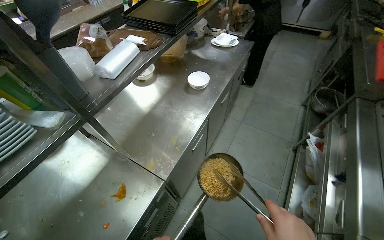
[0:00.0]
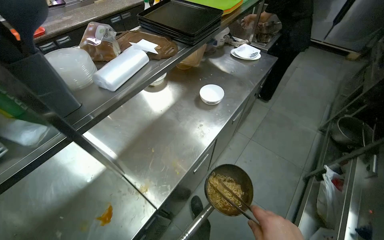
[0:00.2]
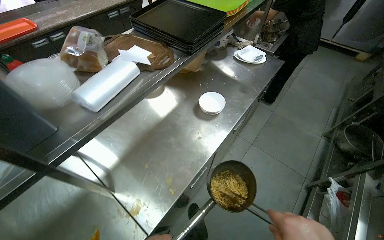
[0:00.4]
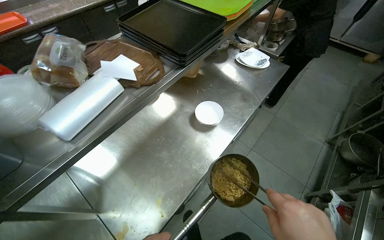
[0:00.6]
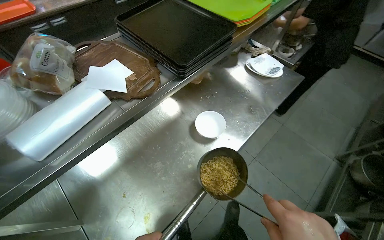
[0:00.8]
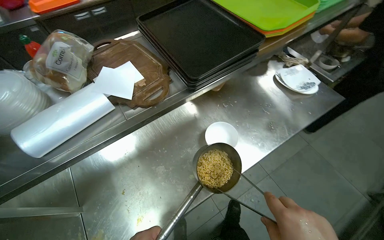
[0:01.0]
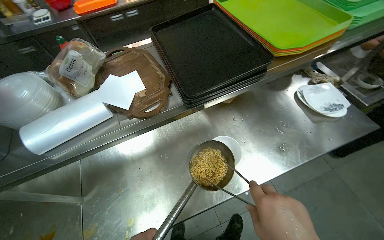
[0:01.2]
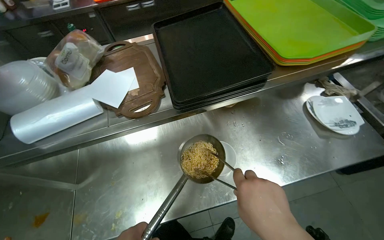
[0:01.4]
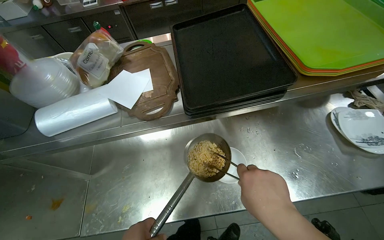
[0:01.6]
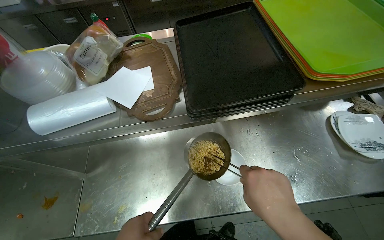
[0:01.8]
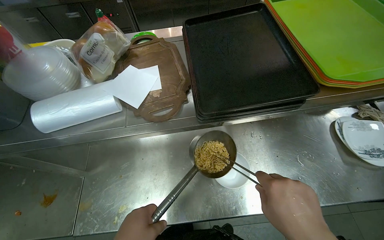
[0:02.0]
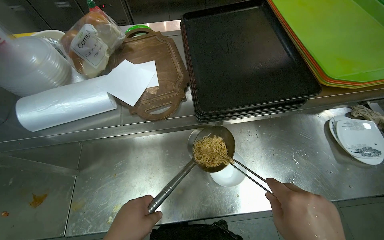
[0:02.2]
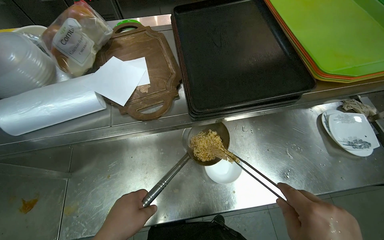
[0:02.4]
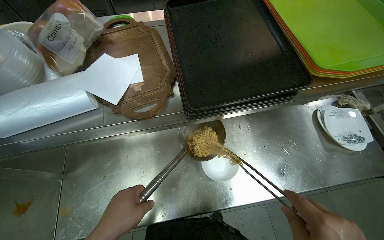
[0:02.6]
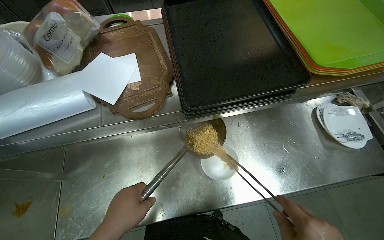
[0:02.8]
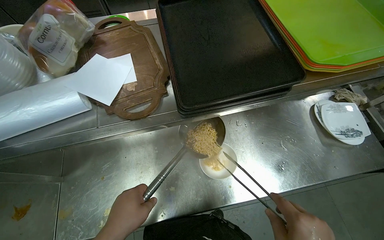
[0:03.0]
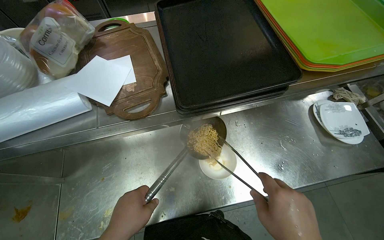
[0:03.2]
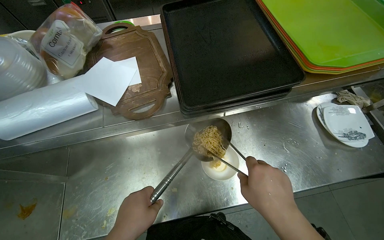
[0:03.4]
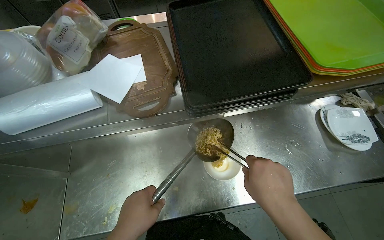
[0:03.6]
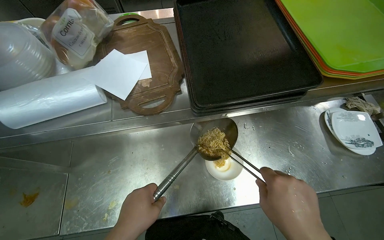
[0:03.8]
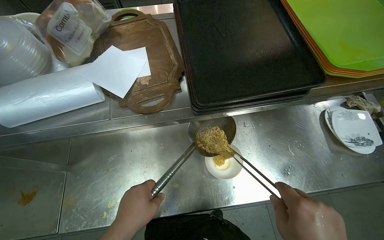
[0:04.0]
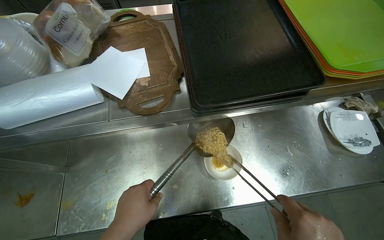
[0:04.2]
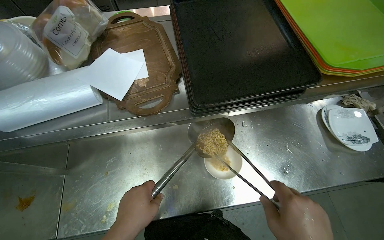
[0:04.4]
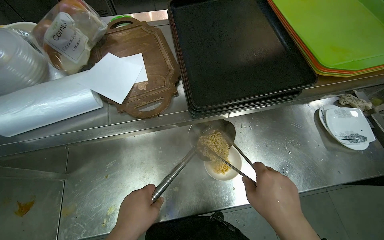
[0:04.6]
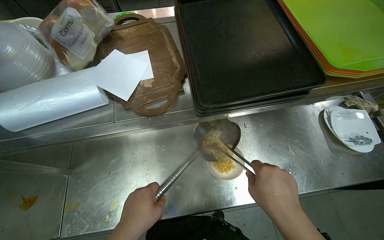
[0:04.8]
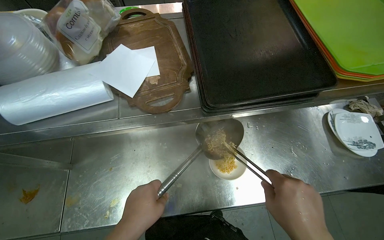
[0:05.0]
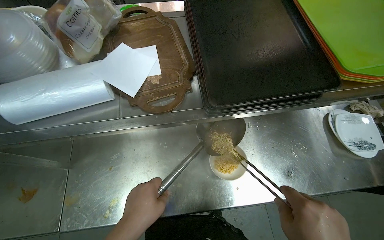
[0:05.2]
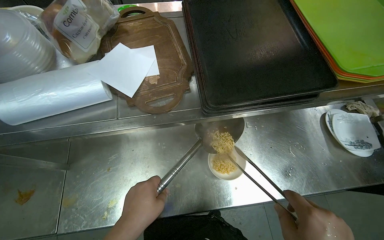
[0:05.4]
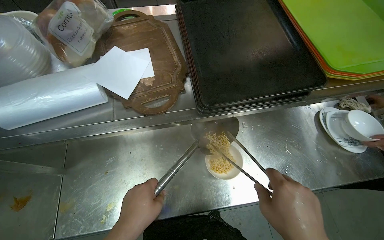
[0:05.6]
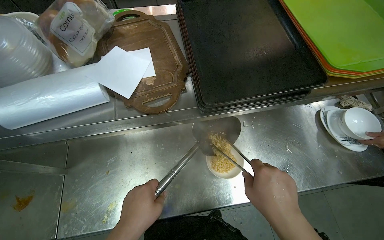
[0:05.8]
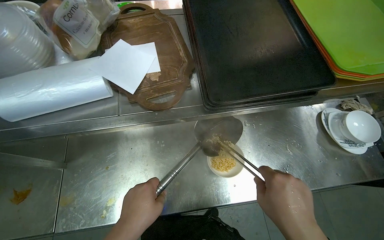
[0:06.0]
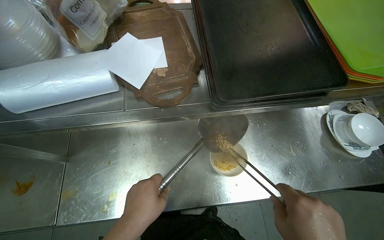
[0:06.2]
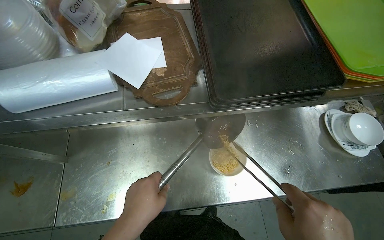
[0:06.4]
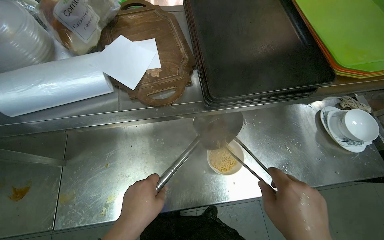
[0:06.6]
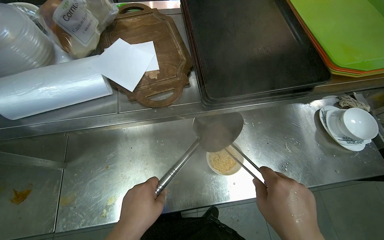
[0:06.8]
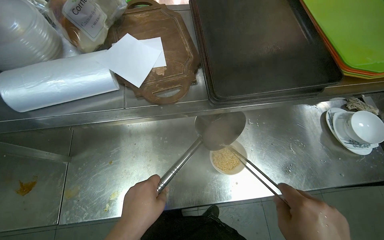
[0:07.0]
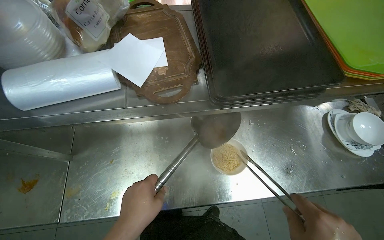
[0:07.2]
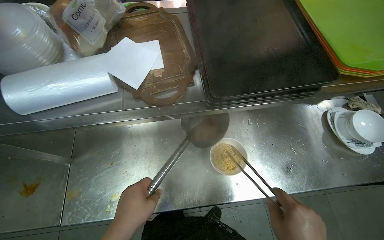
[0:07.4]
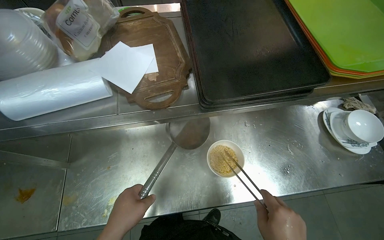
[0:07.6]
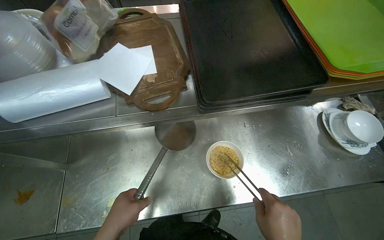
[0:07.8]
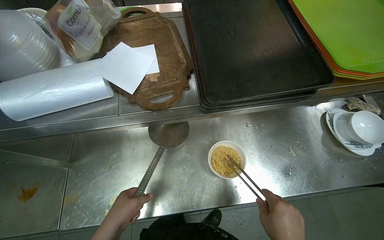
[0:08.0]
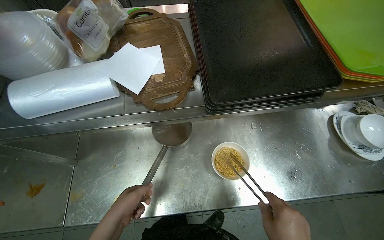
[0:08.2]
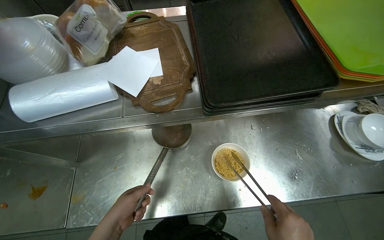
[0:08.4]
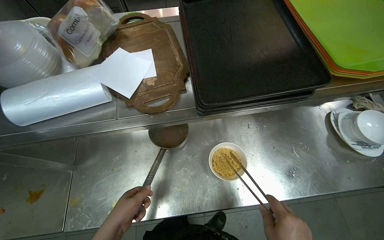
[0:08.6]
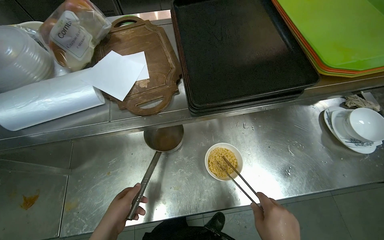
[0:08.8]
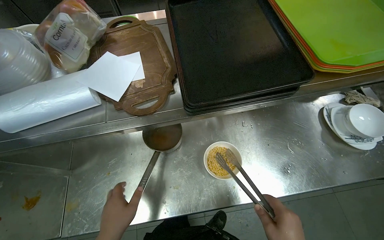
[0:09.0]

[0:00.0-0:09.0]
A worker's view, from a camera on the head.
Job: preparing food.
The whole recording: Transferring cooked noodles to bowl. The worker transfers cooked noodles from a ladle into a white bowl using tongs.
0:00.0 to 0:01.6: The camera travels roughly 70 cm. The head turns to the left by about 50 degrees.

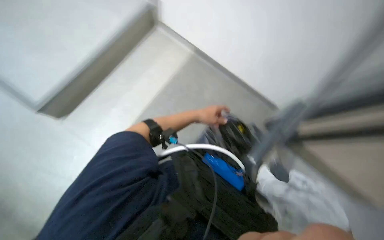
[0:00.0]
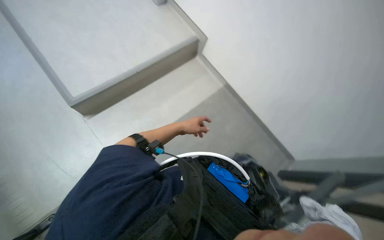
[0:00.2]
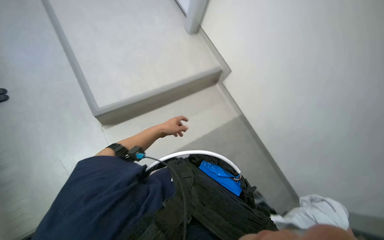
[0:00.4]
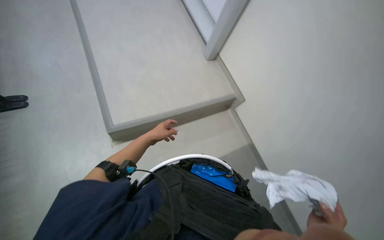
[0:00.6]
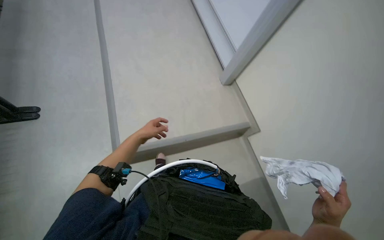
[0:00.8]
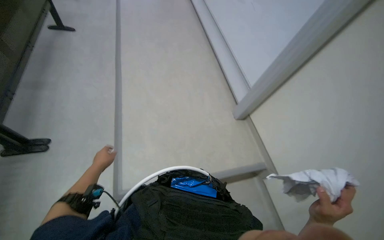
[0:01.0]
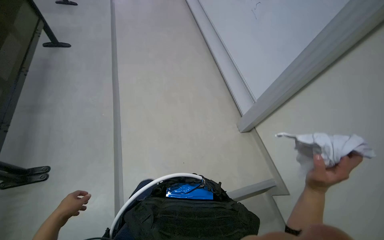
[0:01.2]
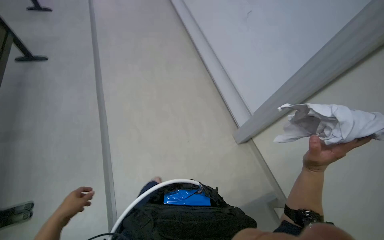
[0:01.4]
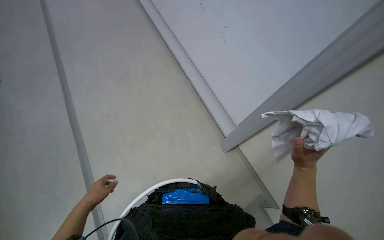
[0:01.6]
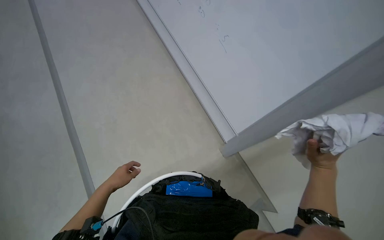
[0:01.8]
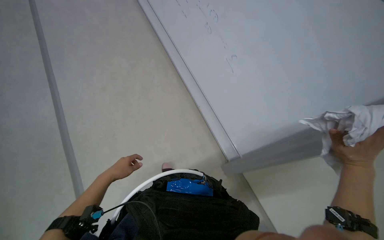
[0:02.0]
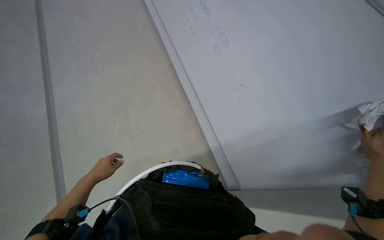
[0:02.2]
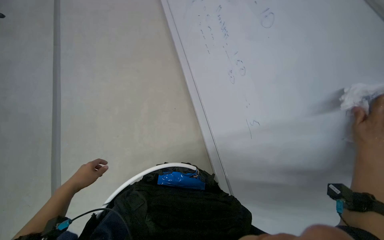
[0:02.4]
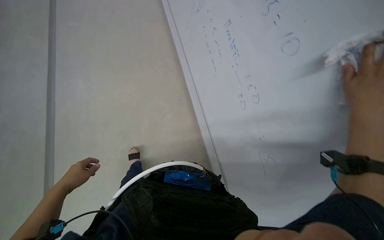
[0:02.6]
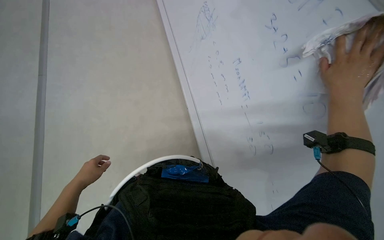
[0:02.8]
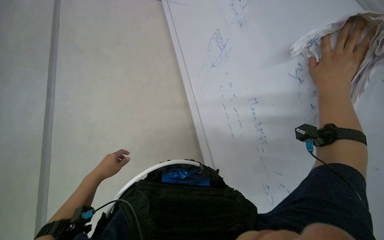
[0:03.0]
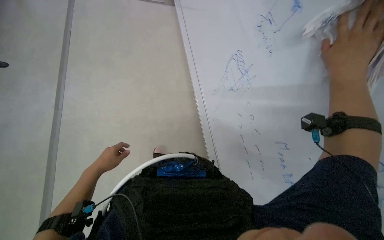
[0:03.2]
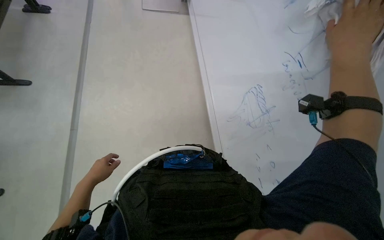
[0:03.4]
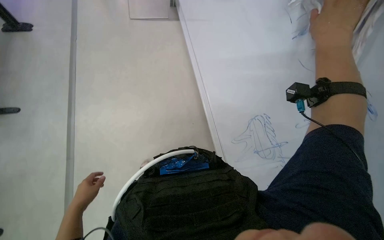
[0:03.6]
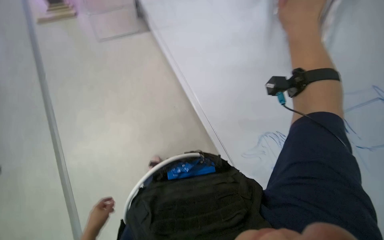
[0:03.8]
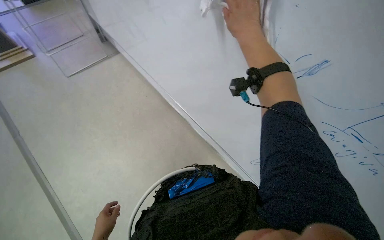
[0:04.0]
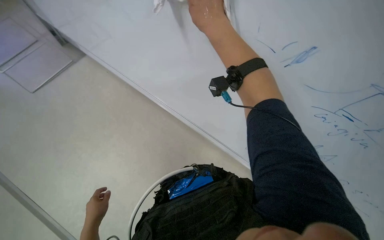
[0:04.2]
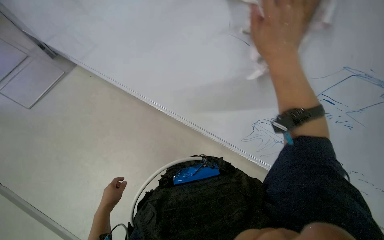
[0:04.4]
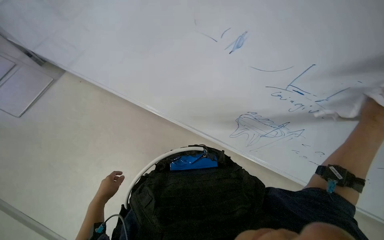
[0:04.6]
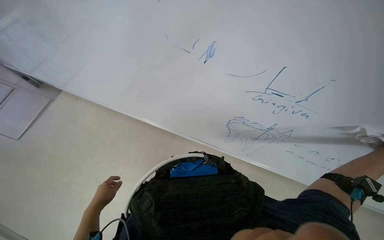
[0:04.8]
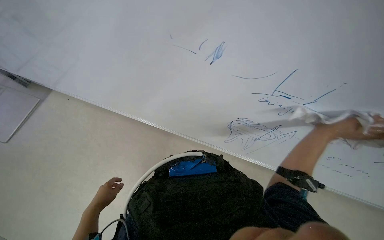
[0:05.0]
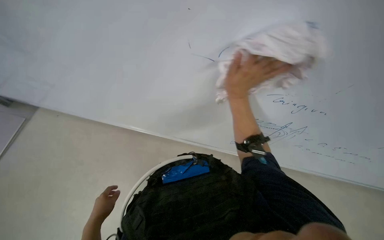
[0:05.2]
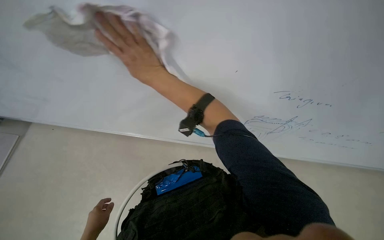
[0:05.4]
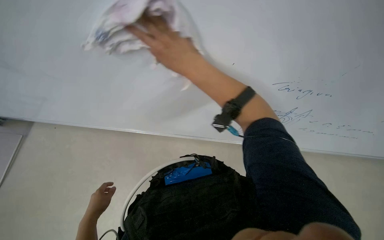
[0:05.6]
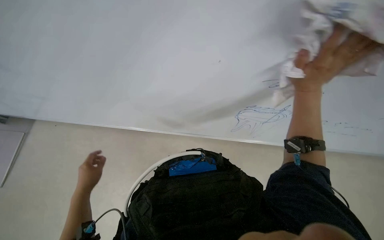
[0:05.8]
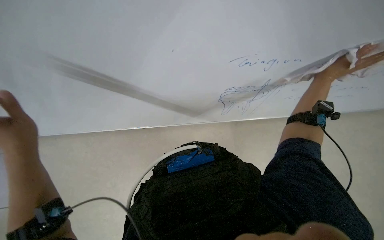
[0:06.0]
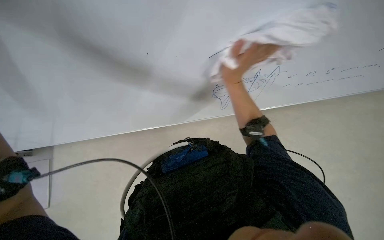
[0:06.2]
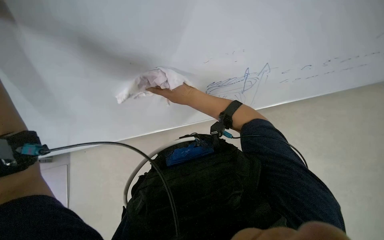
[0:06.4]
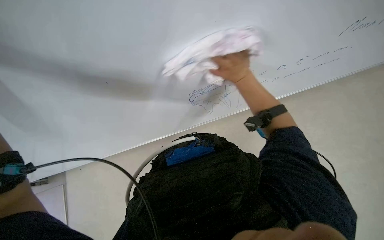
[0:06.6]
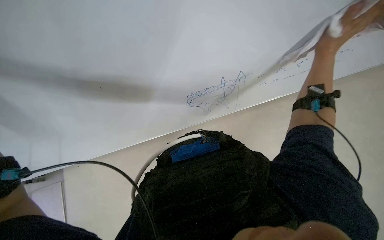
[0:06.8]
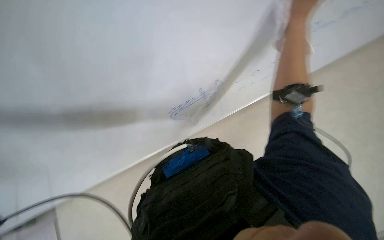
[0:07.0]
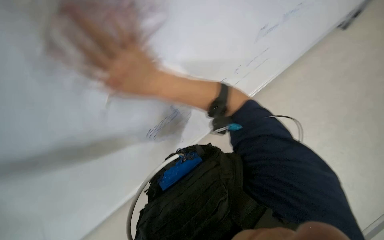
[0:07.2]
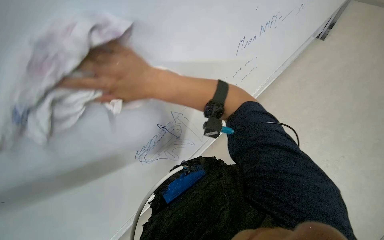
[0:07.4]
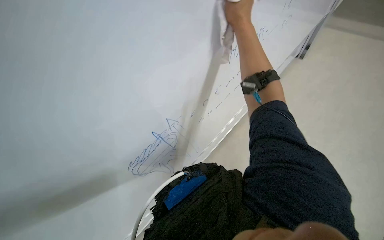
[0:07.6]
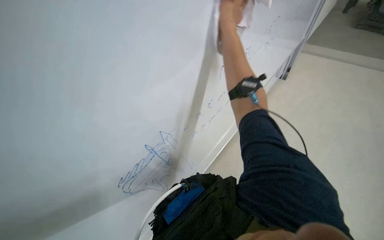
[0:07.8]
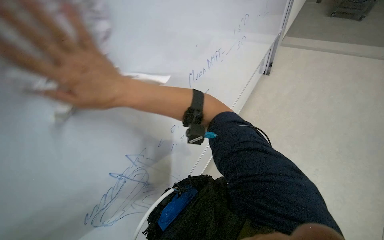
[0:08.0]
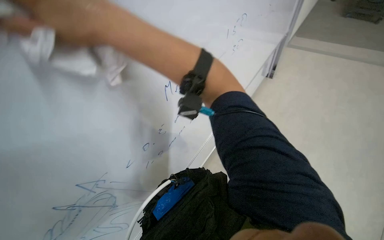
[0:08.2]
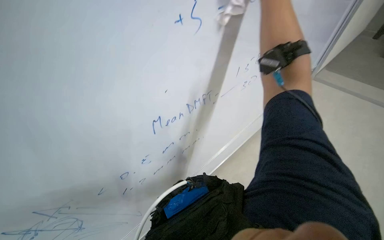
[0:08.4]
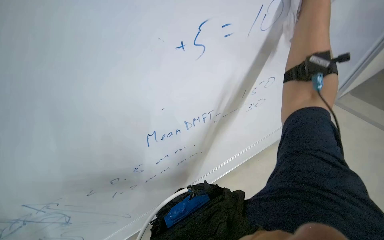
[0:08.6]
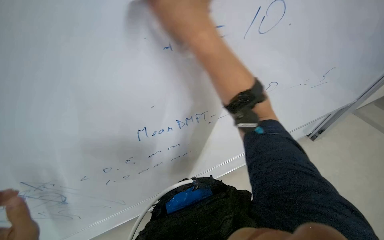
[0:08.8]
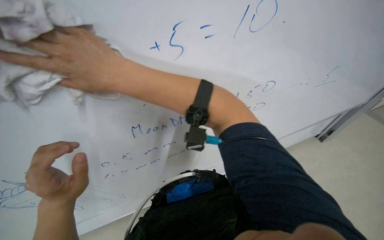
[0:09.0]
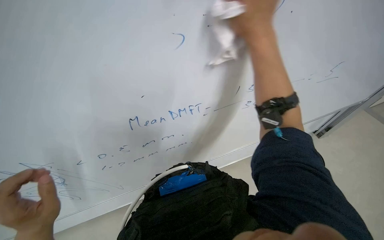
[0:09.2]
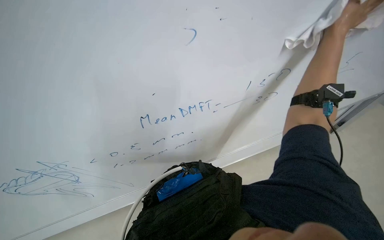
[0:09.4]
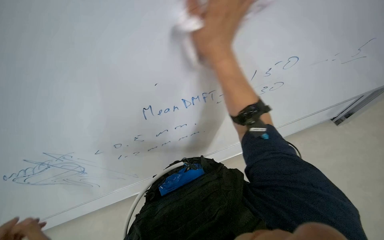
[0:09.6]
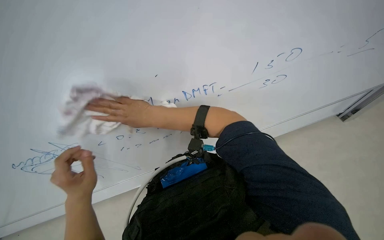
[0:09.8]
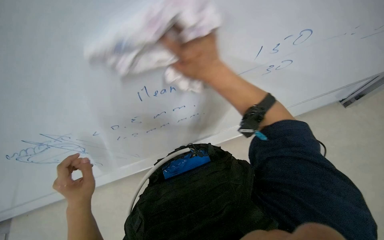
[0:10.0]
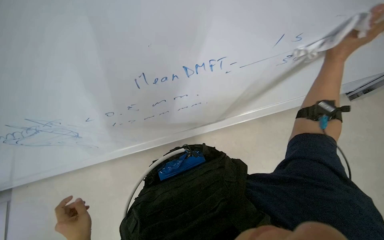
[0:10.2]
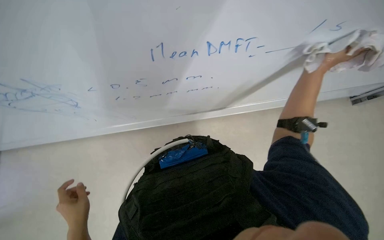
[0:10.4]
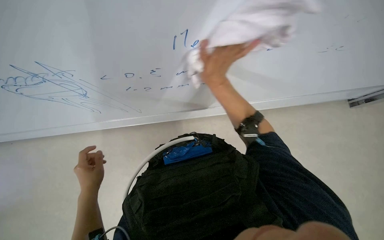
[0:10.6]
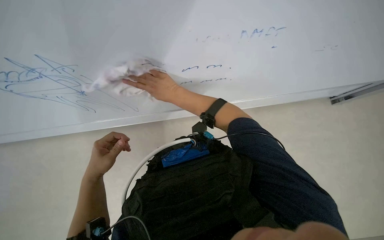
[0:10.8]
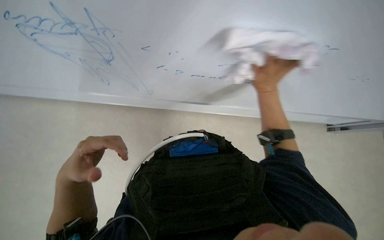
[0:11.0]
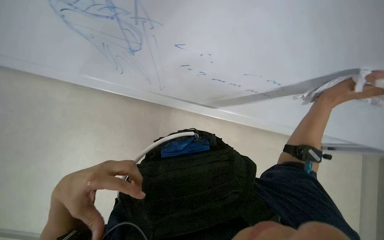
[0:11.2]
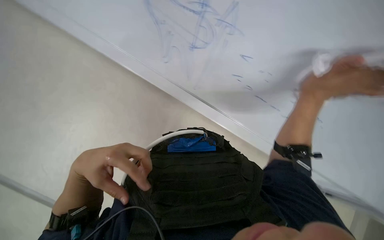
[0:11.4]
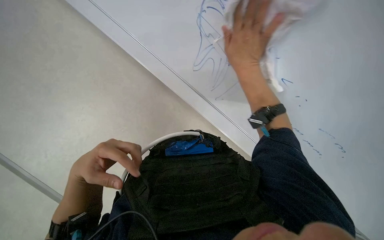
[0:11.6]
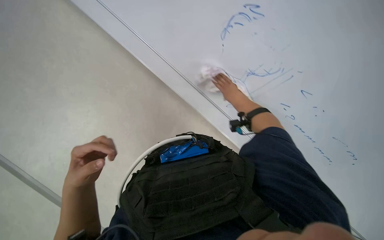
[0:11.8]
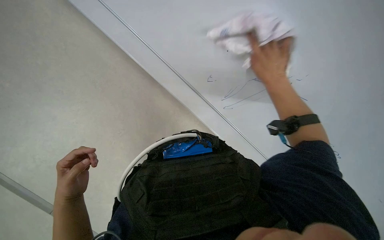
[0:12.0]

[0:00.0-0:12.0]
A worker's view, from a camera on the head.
Job: wiping surfaces.
The whole recording: Wiping classroom surfaces. The worker wipes various surfaces in the classroom, including the whiteboard and a chair.
0:01.6 to 0:03.0: The camera is aimed roughly 15 degrees further to the right. The left hand moves left and right over about 15 cm, changing direction 2 times.
0:03.0 to 0:04.4: The scene turns roughly 35 degrees counterclockwise in the picture.
0:04.4 to 0:06.0: The left hand shifts roughly 40 cm up the picture and nearer to the camera.
0:06.0 to 0:07.6: The view tips upward by approximately 15 degrees.
0:07.6 to 0:09.0: The wearer looks about 20 degrees further to the left.
0:09.0 to 0:10.4: The view tilts about 25 degrees downward. The right hand moves left and right over some 50 cm, changing direction 2 times.
